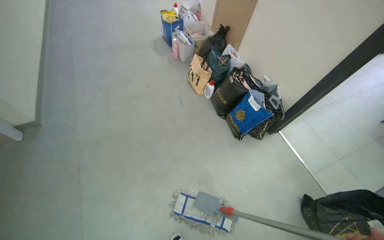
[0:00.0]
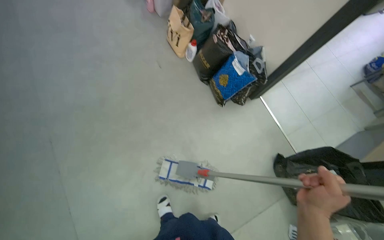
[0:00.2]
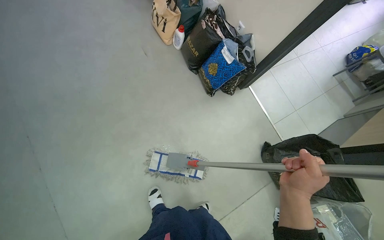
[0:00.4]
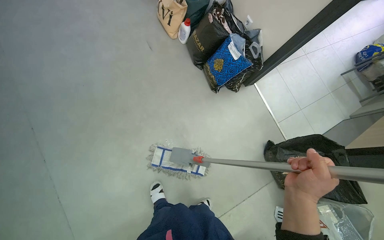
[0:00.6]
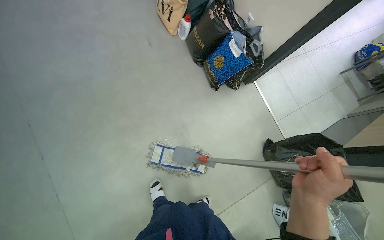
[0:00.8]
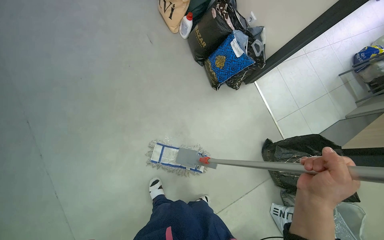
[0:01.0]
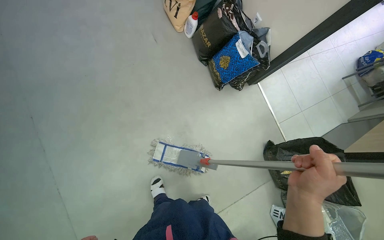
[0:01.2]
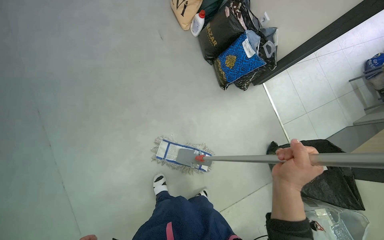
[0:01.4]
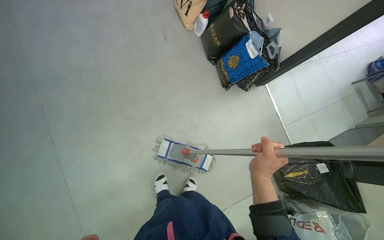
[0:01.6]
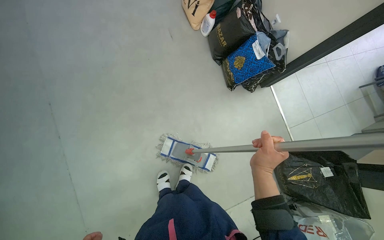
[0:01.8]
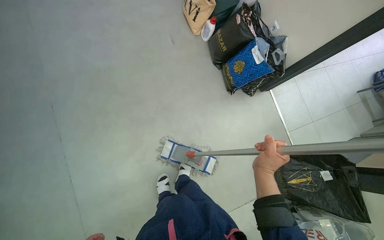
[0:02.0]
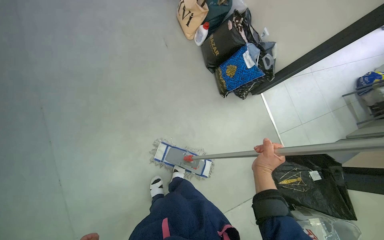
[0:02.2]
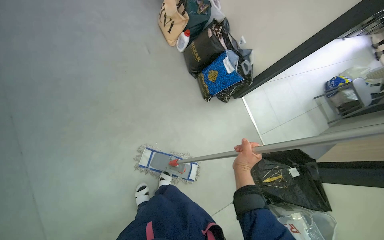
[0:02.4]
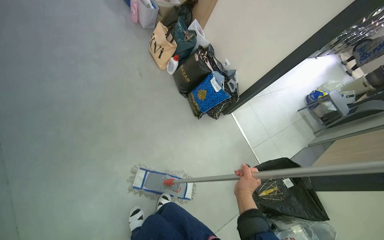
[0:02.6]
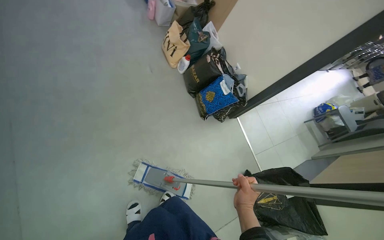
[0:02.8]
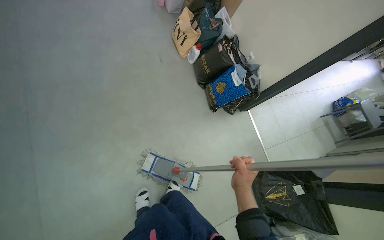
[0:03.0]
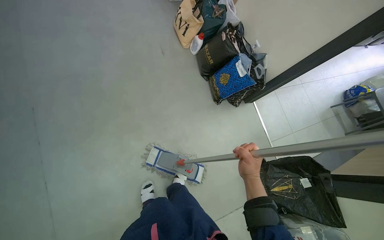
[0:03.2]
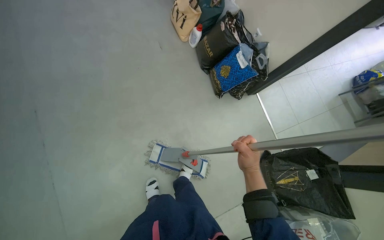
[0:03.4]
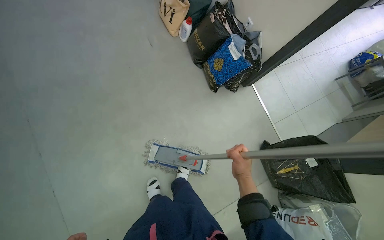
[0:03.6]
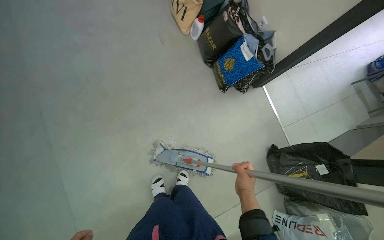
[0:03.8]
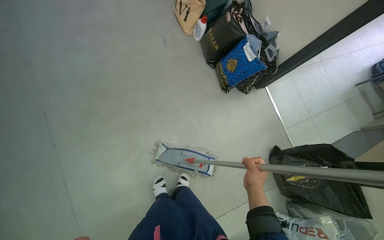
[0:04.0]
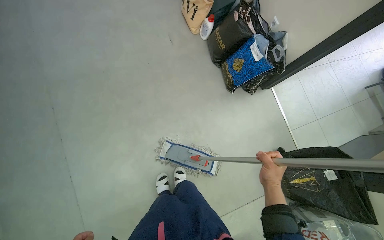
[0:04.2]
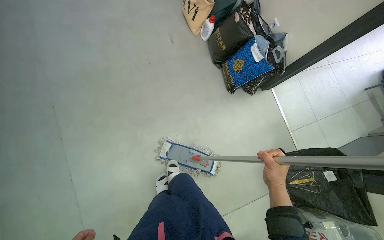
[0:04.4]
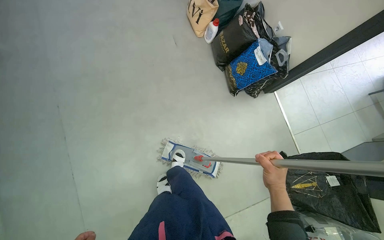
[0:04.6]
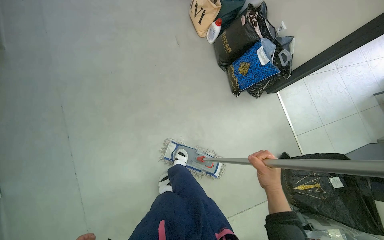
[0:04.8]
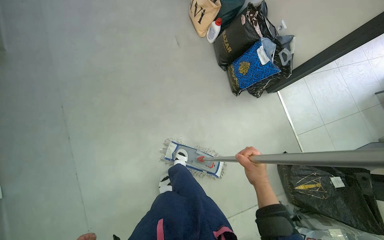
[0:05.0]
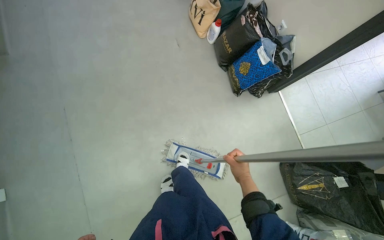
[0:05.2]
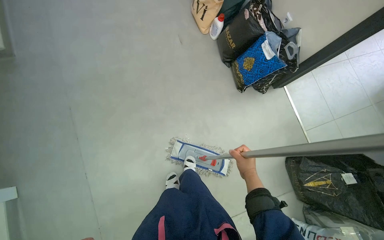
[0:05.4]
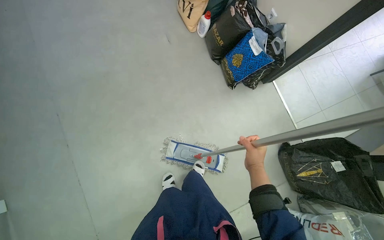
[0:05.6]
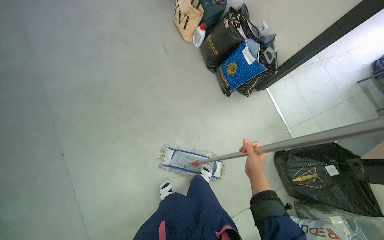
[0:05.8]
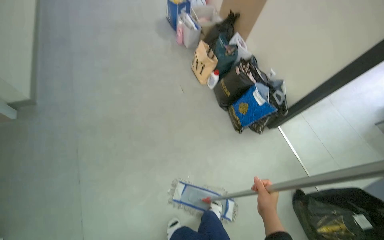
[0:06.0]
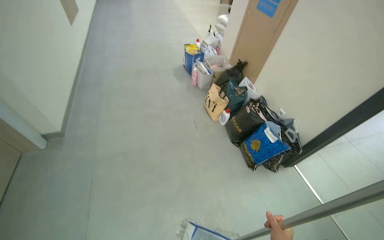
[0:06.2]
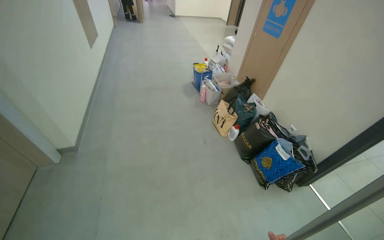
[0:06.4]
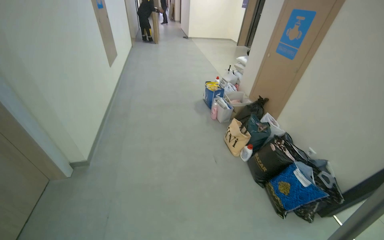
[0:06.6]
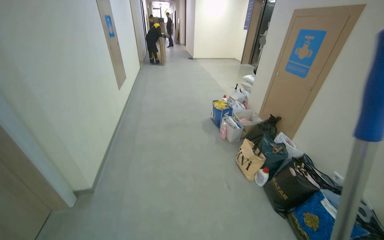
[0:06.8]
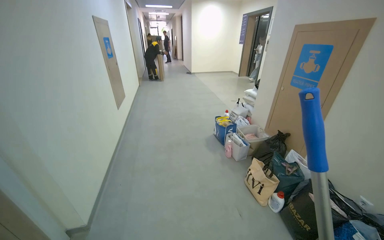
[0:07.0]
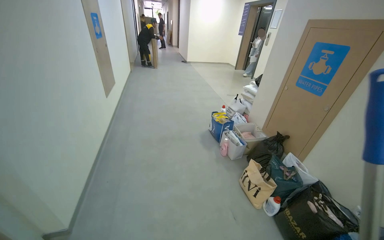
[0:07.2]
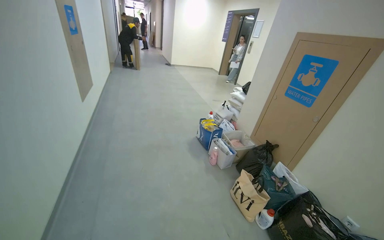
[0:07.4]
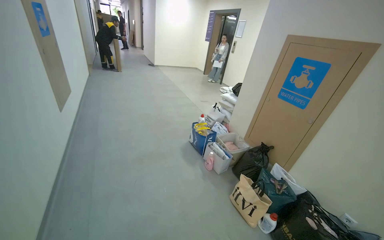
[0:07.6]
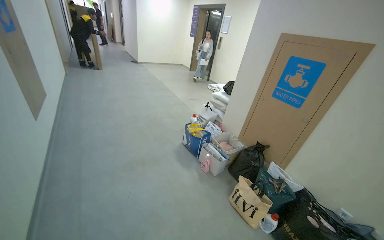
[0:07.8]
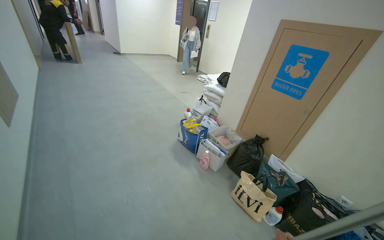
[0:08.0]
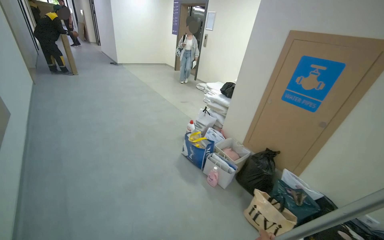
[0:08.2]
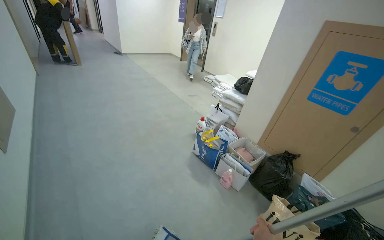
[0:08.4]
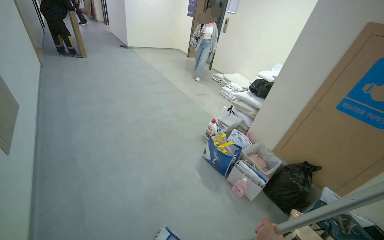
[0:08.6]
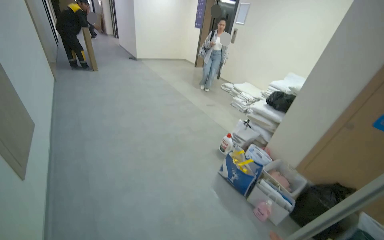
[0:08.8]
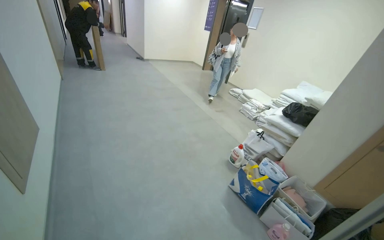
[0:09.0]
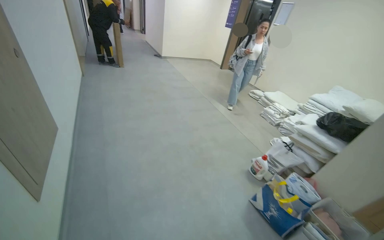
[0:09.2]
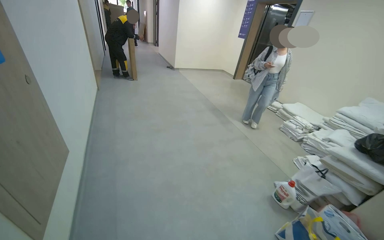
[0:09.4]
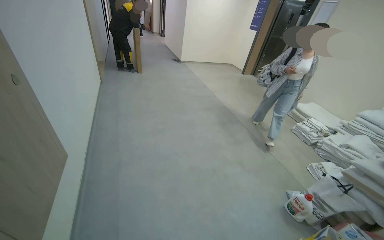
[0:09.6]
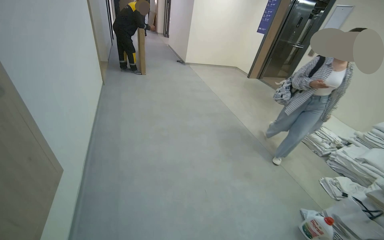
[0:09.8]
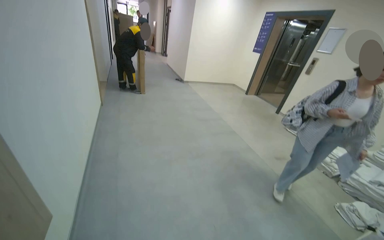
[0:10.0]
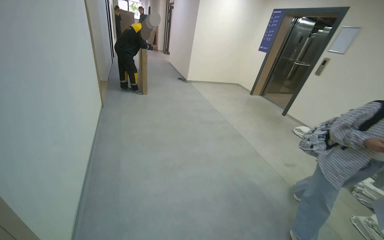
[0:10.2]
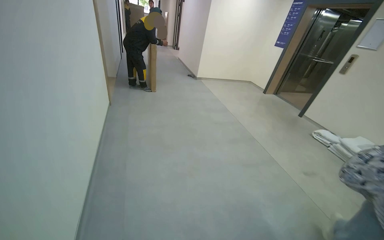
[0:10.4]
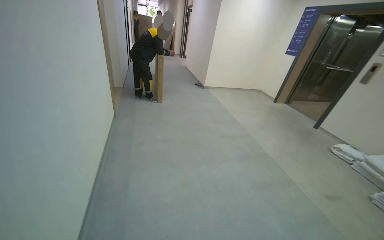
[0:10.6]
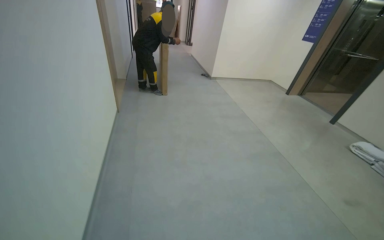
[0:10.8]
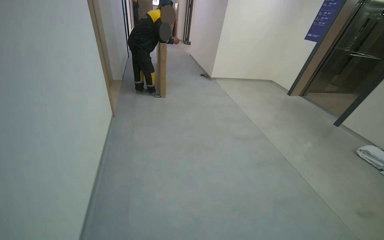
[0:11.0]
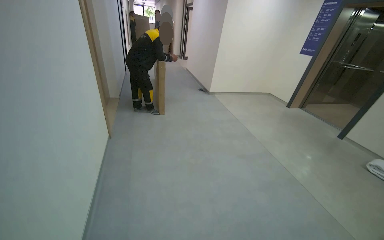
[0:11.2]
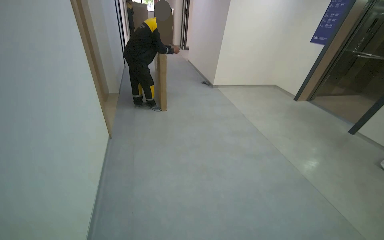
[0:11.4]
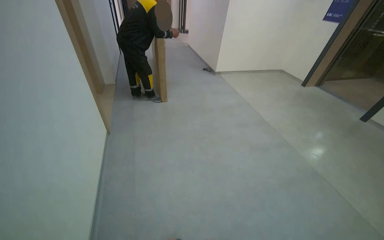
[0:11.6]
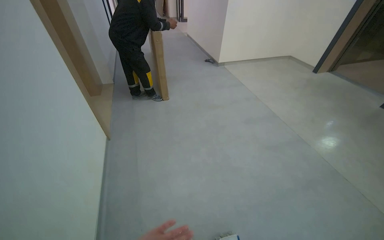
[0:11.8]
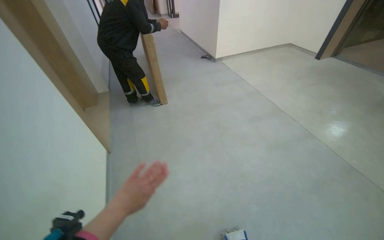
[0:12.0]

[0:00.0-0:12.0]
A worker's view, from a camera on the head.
Job: mopping floor.
The whole recording: Mopping hallway floor. The worker mops the hallway floor with a flat mop, periodically dipping and wringing it in a bucket.
0:00.0 to 0:01.6: The camera pitches downward, by approximately 20 degrees.
0:03.0 to 0:04.4: The right hand heads to the right, covering about 10 cm.
0:04.4 to 0:06.0: The view tips upward by some 15 degrees.
0:06.0 to 0:07.6: The camera is carried approximately 80 cm. The camera pitches upward, by roughly 30 degrees.
0:07.6 to 0:09.0: The camera travels some 1 m.
0:09.0 to 0:10.4: The head travels about 1 m.
0:10.4 to 0:12.0: The head travels some 1.5 m.

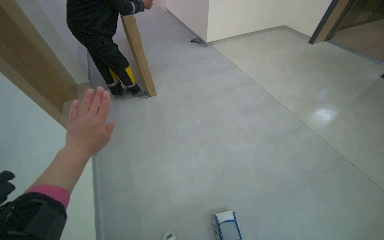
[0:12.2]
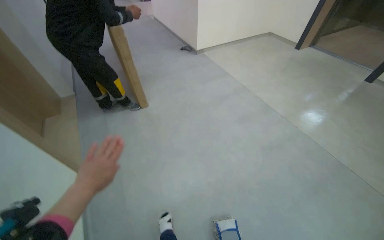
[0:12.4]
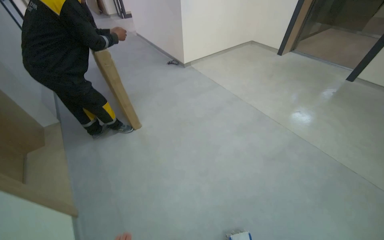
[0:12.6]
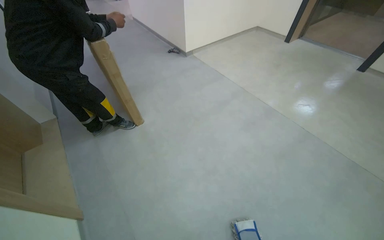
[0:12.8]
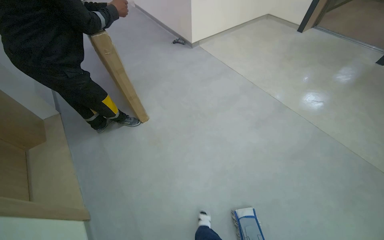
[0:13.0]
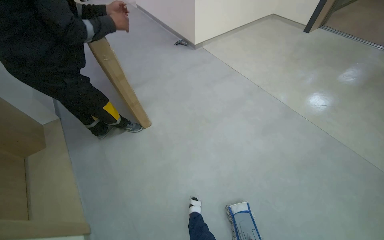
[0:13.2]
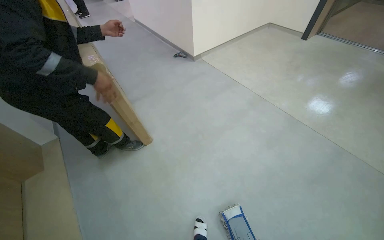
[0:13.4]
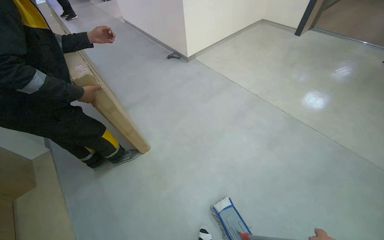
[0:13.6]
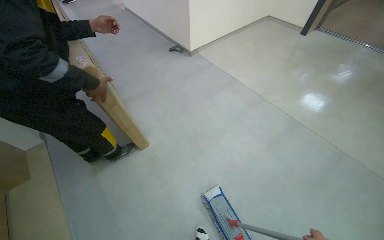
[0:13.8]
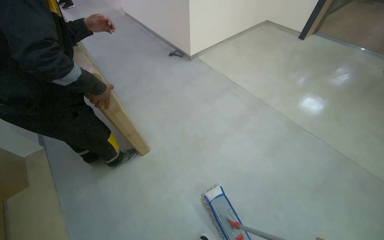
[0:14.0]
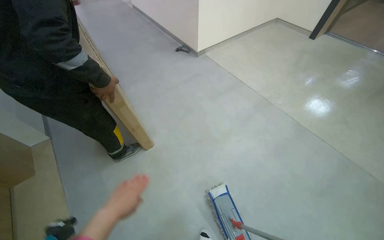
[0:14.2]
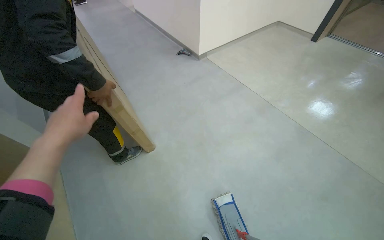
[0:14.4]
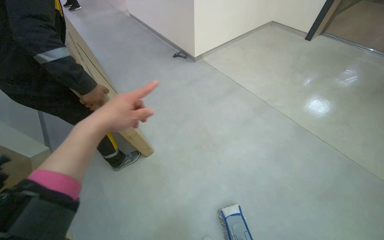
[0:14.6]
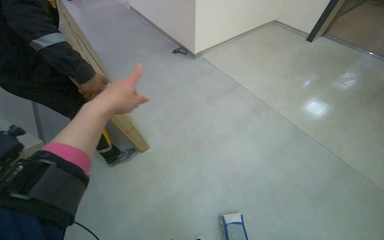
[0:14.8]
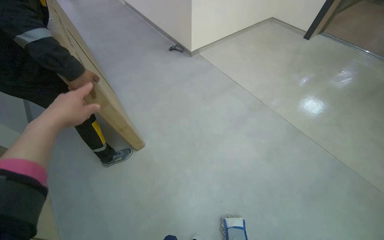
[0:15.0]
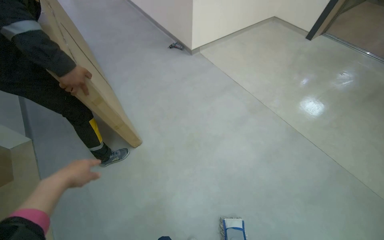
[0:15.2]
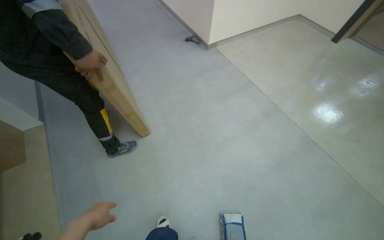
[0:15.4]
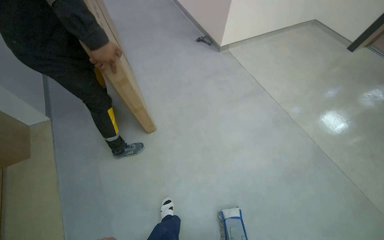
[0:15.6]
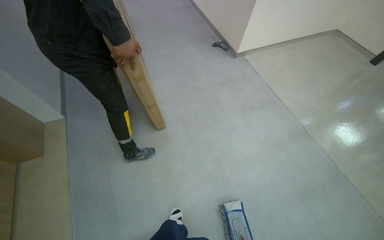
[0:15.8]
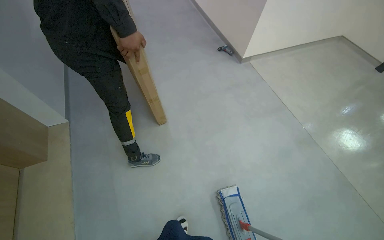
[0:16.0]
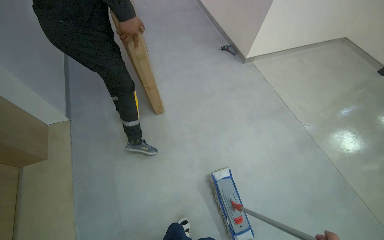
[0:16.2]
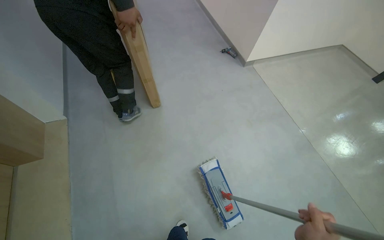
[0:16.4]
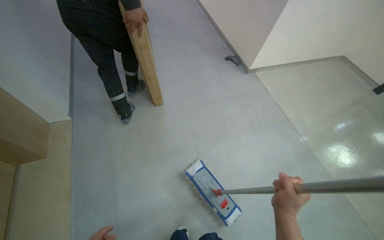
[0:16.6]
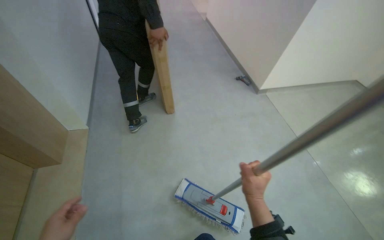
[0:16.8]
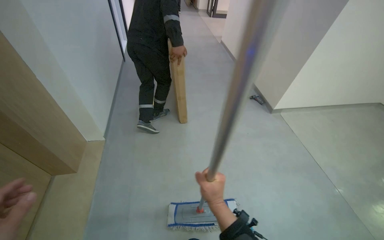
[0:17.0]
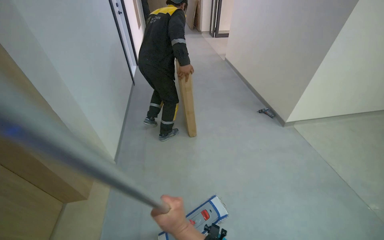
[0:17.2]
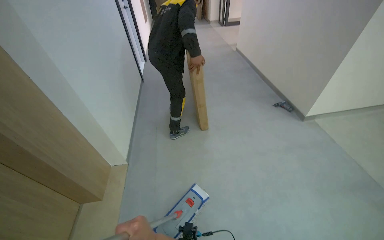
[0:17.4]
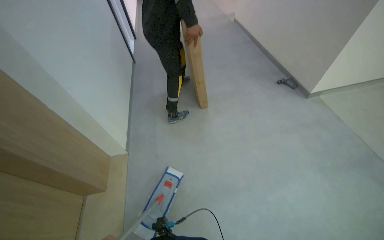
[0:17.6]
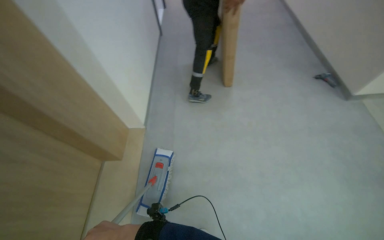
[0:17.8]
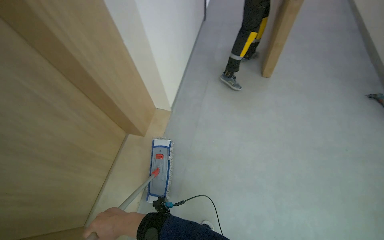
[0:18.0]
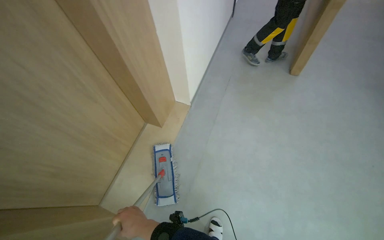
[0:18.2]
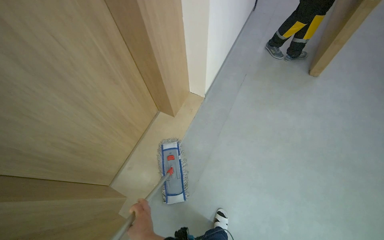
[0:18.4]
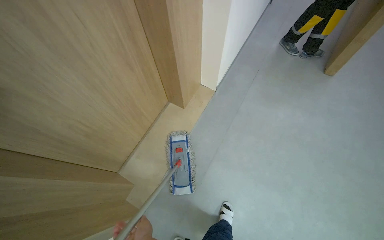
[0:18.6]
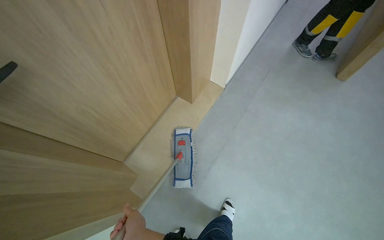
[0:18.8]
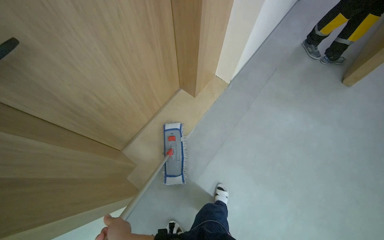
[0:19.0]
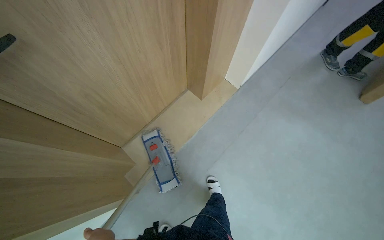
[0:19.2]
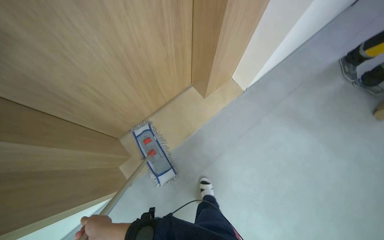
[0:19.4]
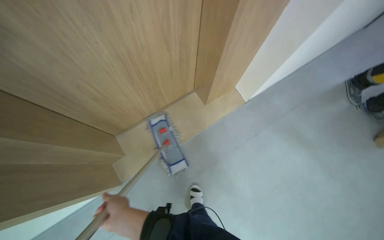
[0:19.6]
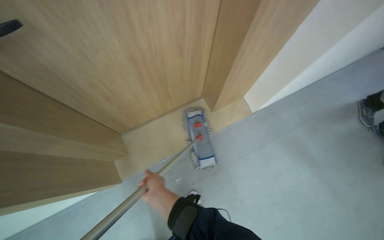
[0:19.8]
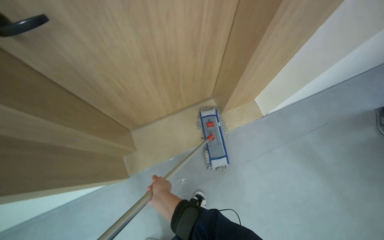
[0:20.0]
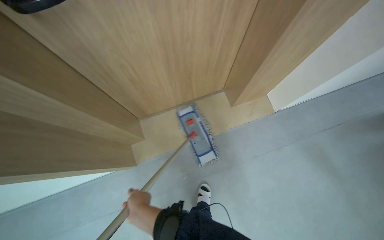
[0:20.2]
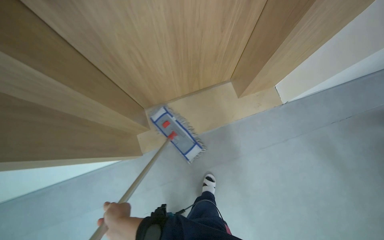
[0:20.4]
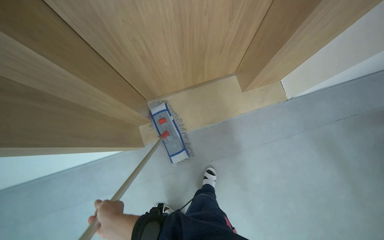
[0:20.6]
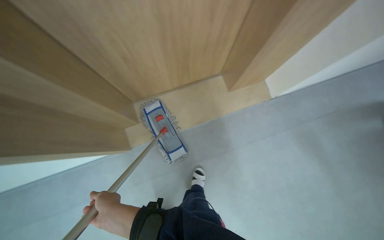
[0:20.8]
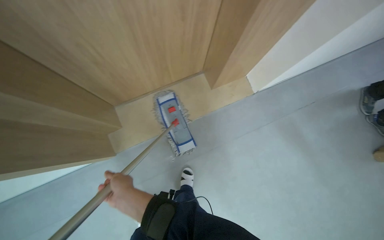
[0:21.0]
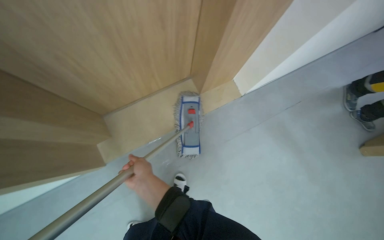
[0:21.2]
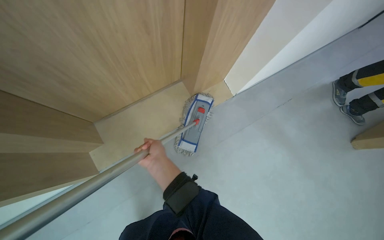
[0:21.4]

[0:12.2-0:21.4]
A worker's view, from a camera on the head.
Job: mopping floor.
The whole recording: Mopping hallway floor. The worker mops the hallway floor with a flat mop, periodically dipping and wringing it in a bucket.
0:12.2 to 0:13.8: The camera travels roughly 90 cm.
0:16.8 to 0:18.4: The head rotates about 40 degrees to the left.
0:18.4 to 0:19.8: The head rotates approximately 40 degrees to the left.
